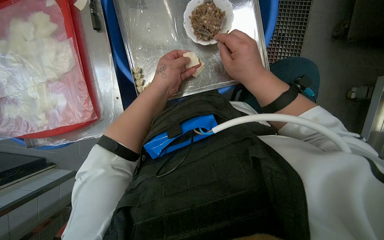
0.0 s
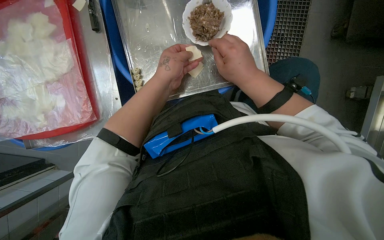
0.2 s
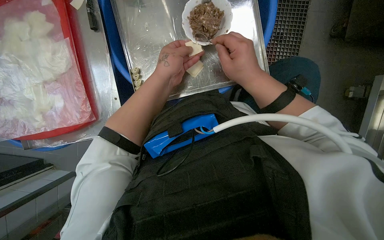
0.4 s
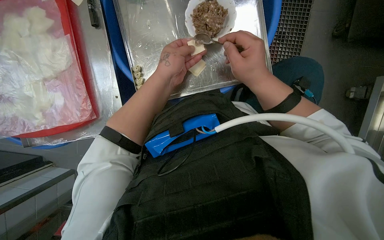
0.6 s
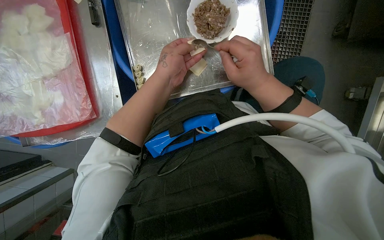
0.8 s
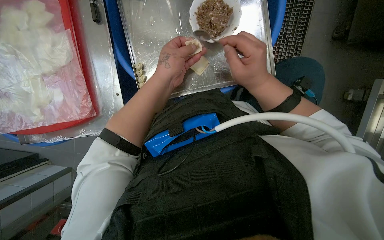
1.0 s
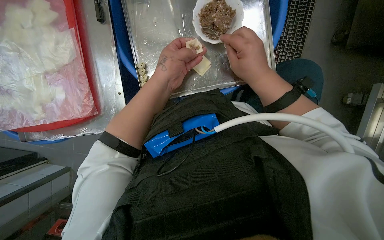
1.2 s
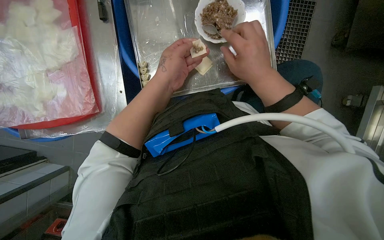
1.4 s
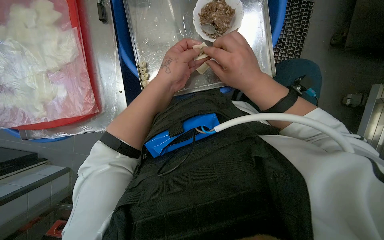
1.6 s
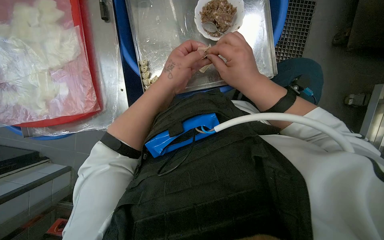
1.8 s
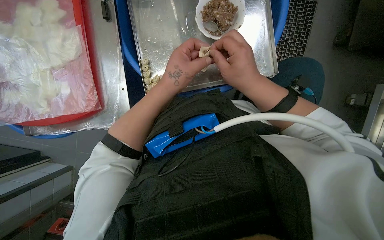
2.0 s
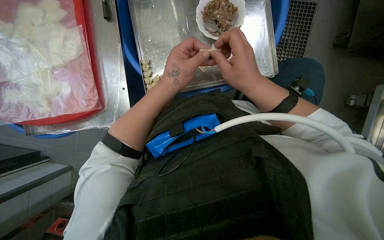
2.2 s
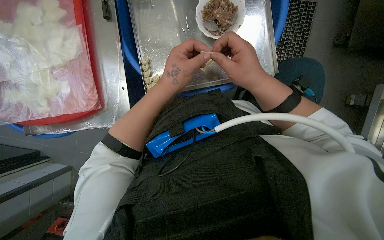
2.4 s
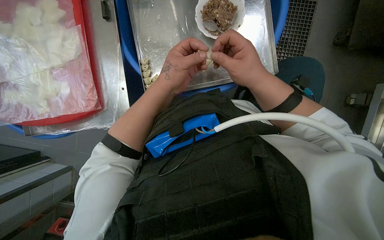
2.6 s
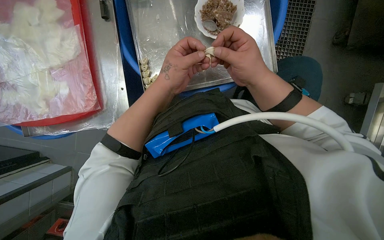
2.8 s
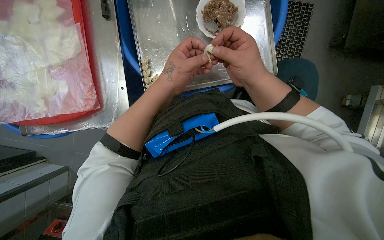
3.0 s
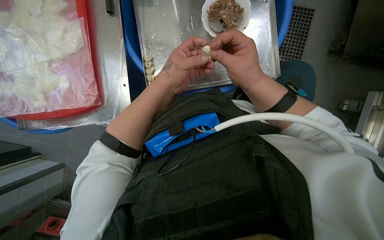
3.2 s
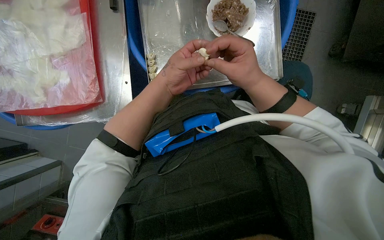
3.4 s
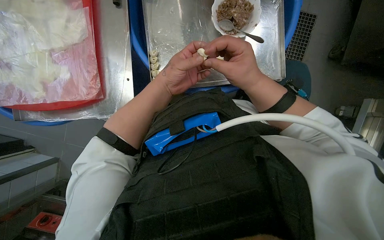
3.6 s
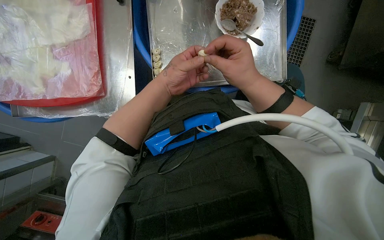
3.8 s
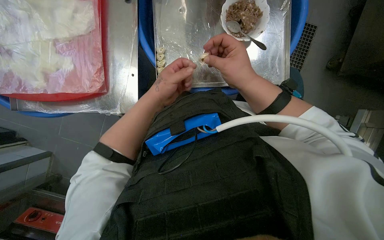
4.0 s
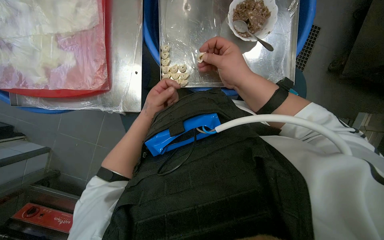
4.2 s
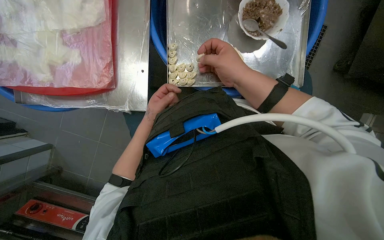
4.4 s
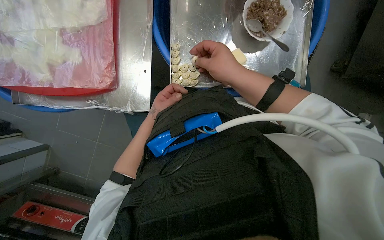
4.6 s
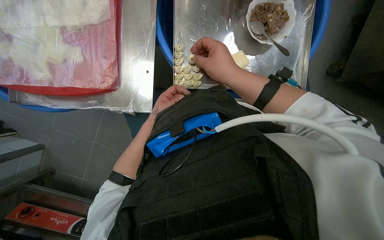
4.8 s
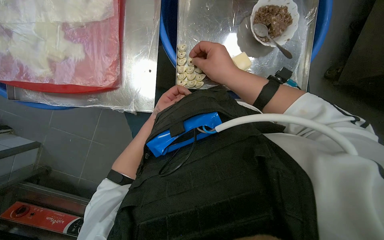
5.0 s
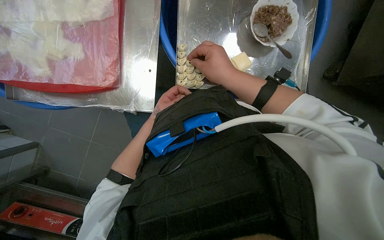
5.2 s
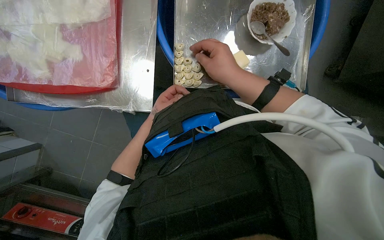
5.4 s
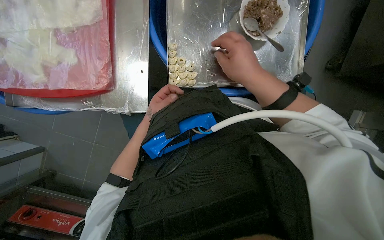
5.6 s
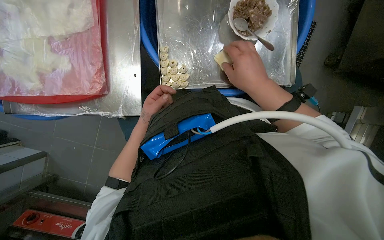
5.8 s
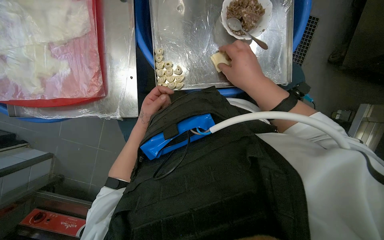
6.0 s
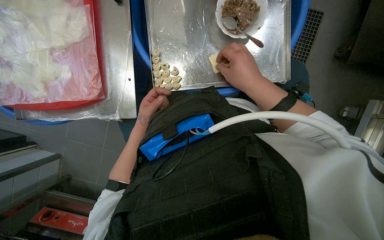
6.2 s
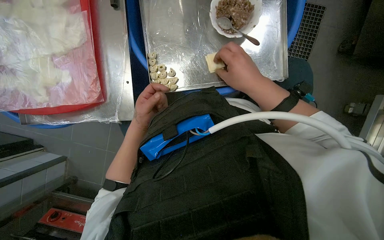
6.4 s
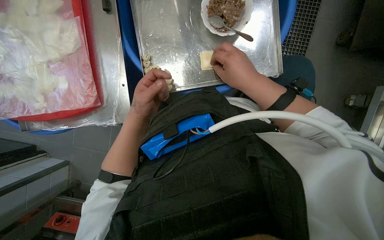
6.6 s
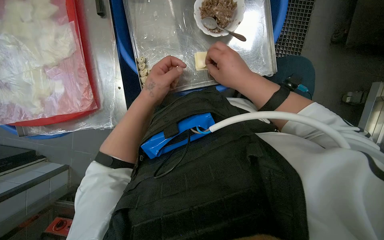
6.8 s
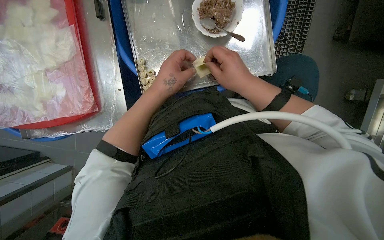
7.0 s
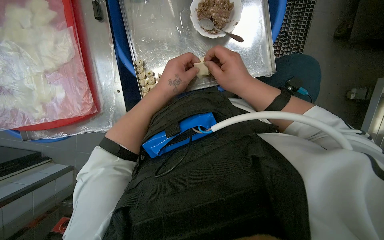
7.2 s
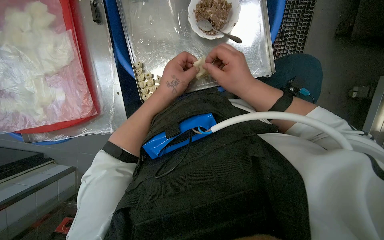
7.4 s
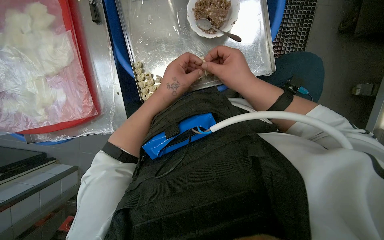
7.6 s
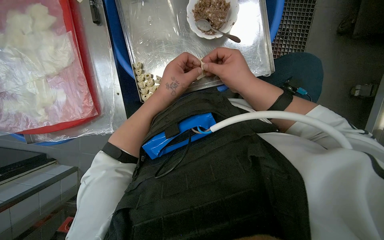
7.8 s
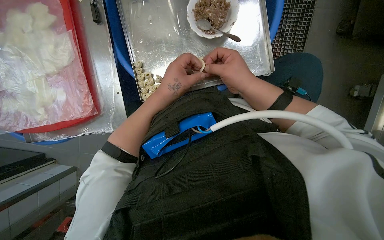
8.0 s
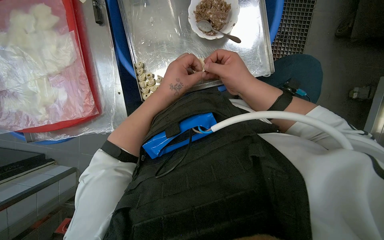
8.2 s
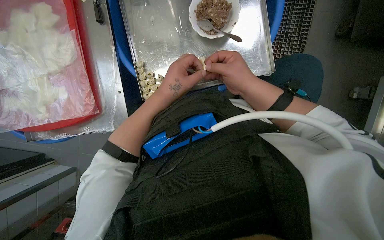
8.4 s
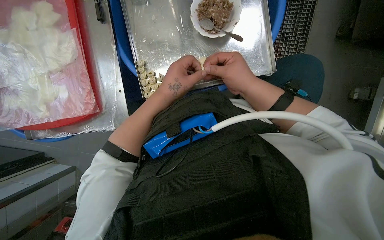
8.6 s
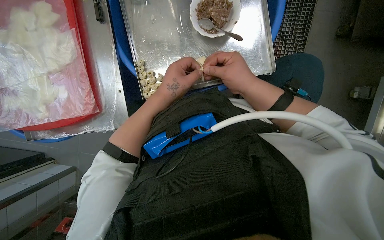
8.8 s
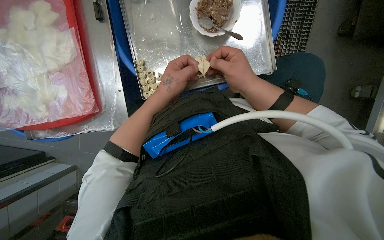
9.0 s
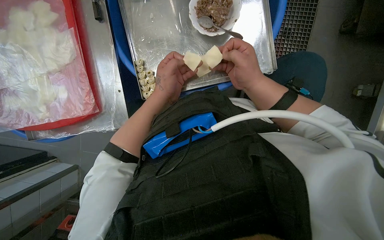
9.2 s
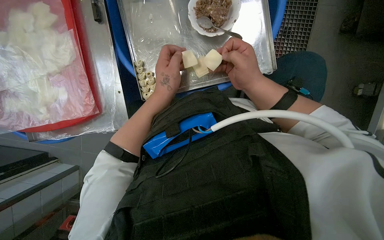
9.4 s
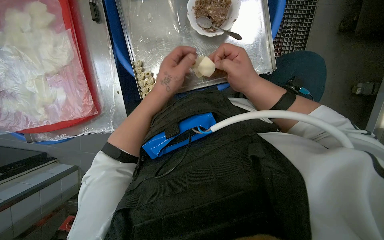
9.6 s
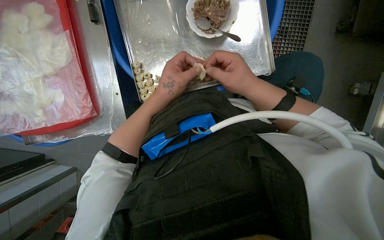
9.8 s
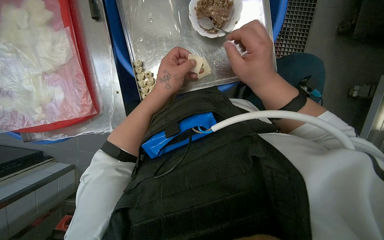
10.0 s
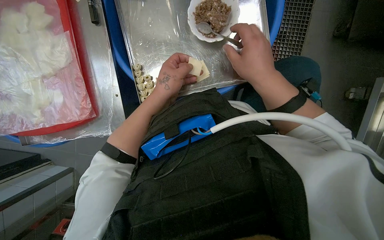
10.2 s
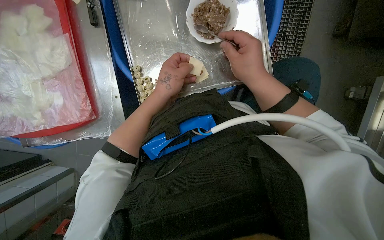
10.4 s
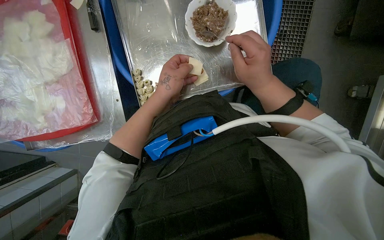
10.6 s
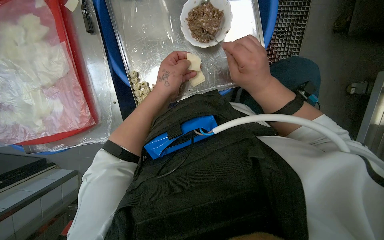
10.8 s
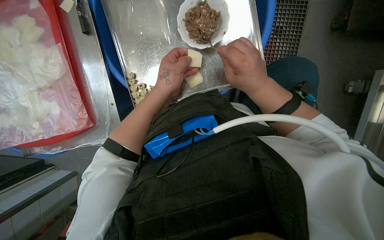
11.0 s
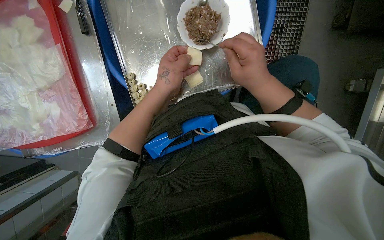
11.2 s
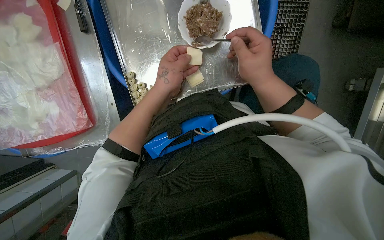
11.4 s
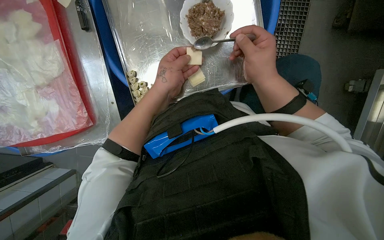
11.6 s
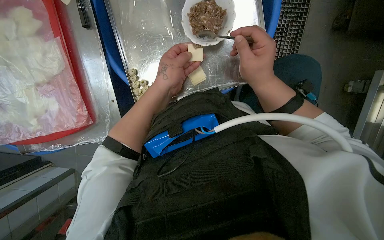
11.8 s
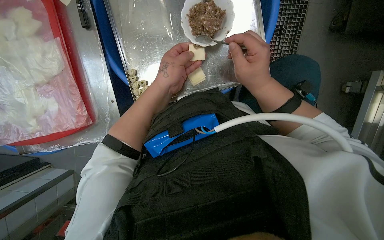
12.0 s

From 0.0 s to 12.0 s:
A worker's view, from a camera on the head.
Job: preparing food.
The whole recording: Making dumplings with meat filling. The worker picks up dough, fills it with meat, folds it, and places the finished dumpling on a tray.
From 0.0 s to 3.0 s: The hands stay close to where they were, moving slightly.
From 3.0 s to 4.4 s: The left hand goes approximately 25 cm farther from the camera, to the left and down the picture.
From 4.4 s to 6.0 s: The hands make small movements and keep their place.
From 6.0 s to 7.6 s: The left hand heads nearer to the camera, to the right and up the picture, covering roughly 20 cm.
From 7.6 s to 12.0 s: The hands make small movements and keep their place.

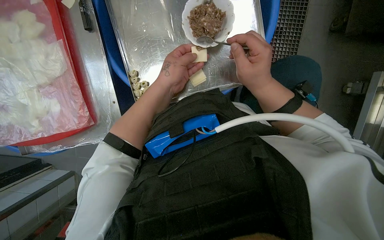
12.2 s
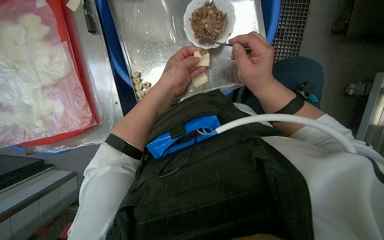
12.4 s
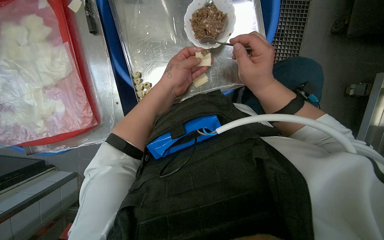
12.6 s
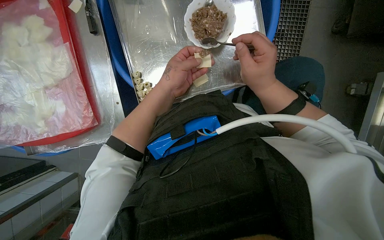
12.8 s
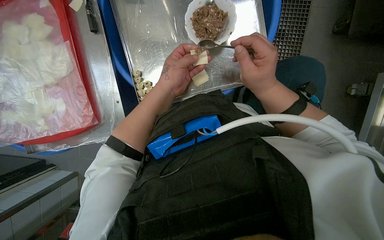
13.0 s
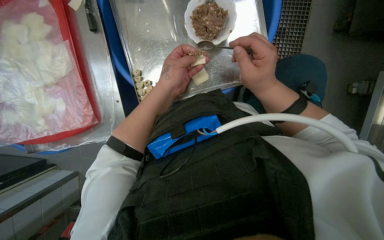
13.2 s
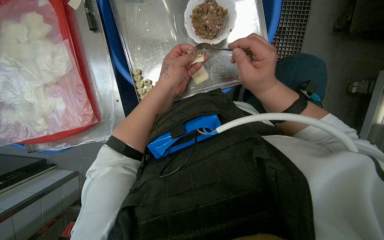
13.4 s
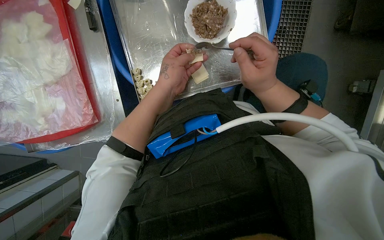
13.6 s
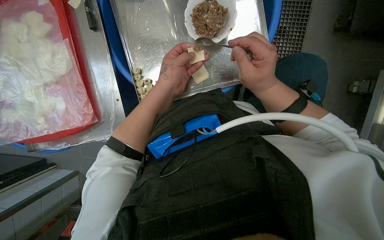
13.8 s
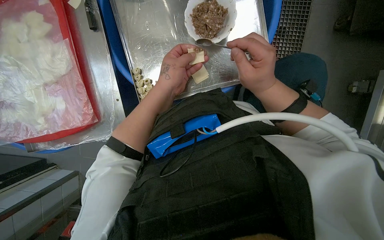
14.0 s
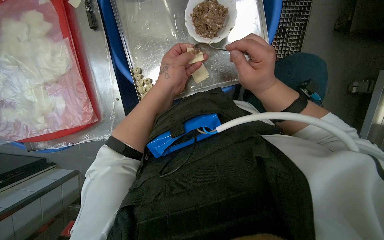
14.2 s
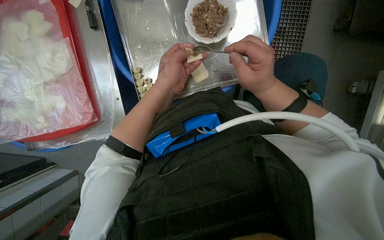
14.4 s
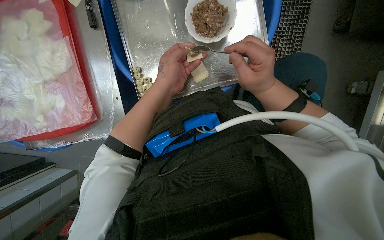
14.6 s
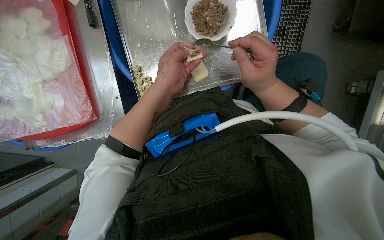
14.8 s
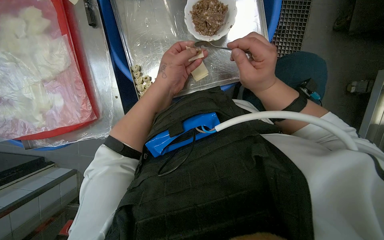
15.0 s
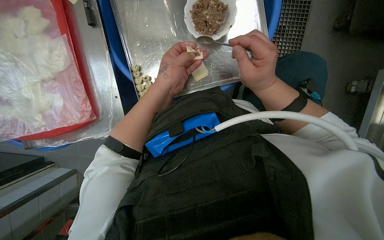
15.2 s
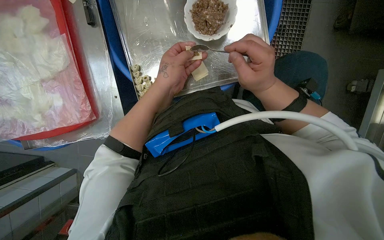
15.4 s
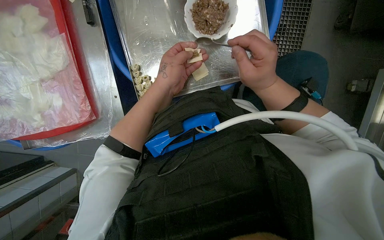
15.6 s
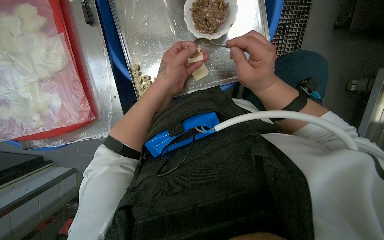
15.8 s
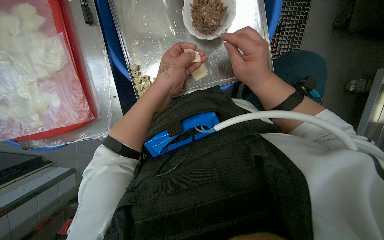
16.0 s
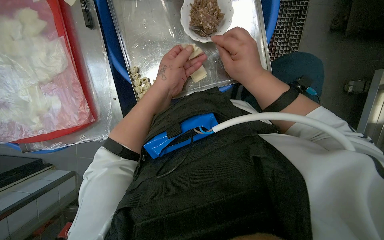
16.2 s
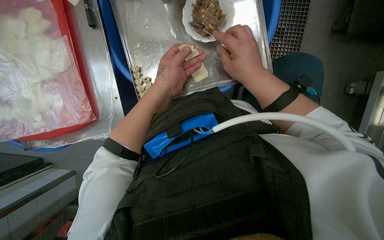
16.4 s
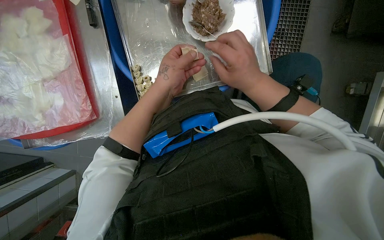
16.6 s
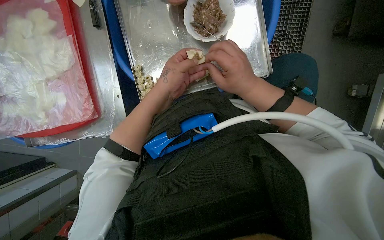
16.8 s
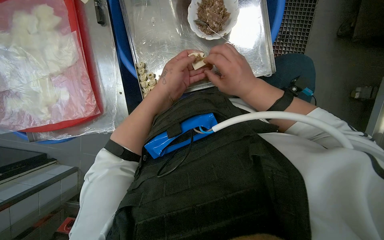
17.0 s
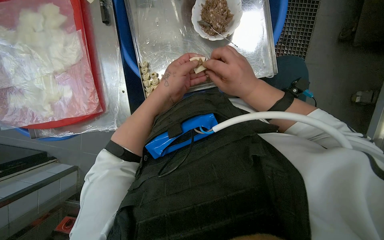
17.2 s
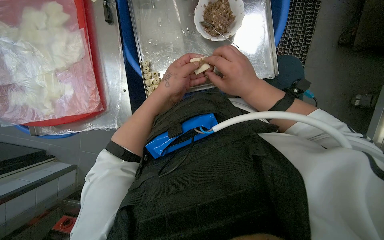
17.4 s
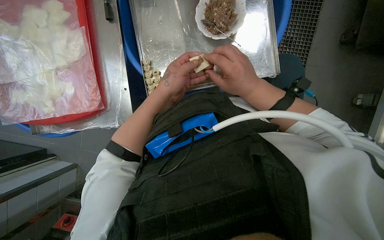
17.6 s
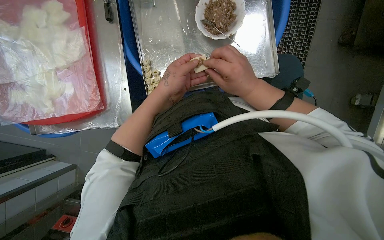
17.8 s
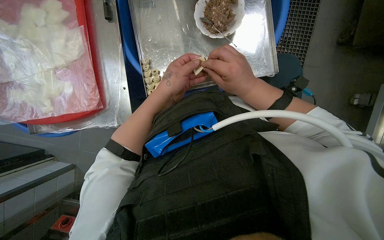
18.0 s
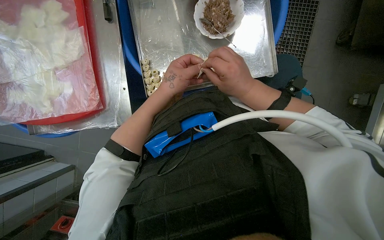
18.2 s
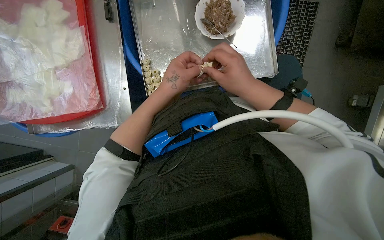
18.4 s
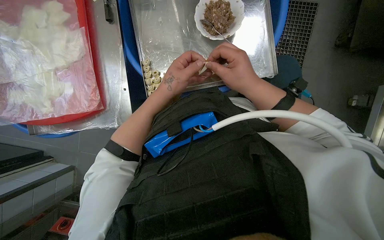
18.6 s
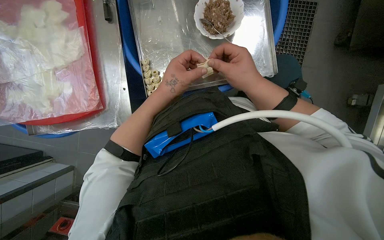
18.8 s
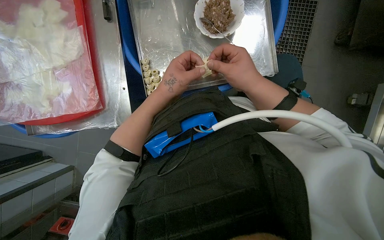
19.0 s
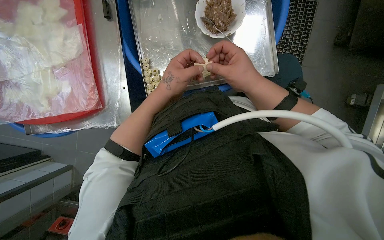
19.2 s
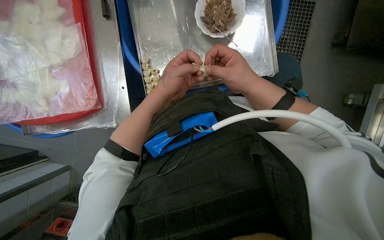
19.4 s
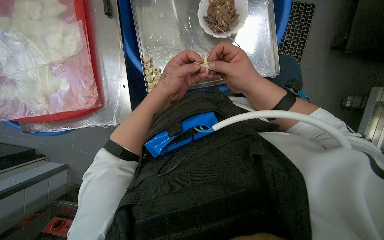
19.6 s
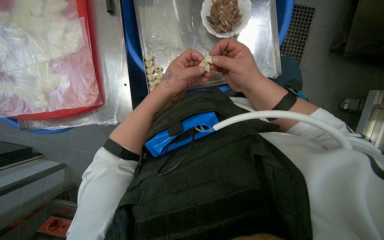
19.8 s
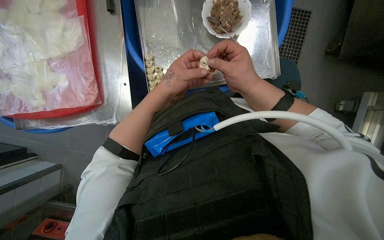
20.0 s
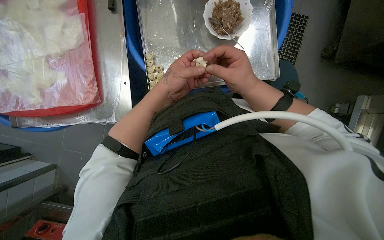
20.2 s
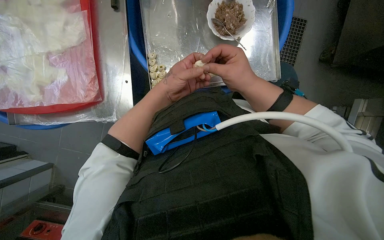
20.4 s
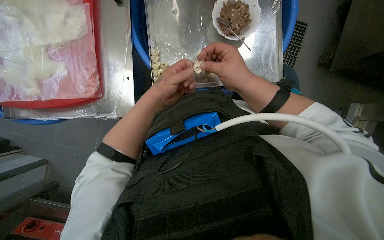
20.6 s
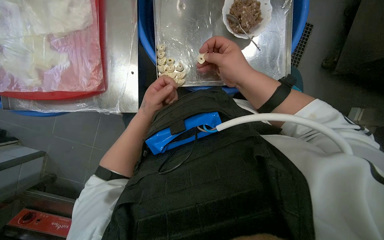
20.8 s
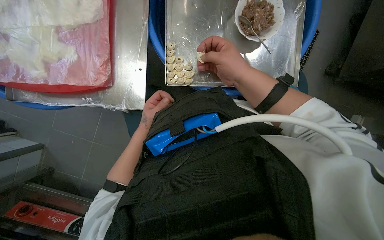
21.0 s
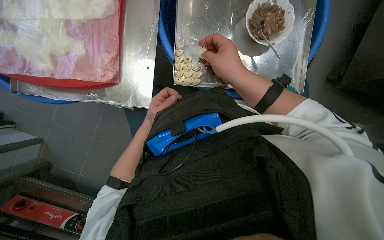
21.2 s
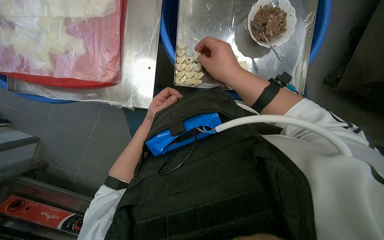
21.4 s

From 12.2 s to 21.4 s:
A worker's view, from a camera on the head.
Job: preparing food.
The whole recording: Making dumplings with meat filling. The worker picks up dough, fills it with meat, folds it, and places the finished dumpling on a tray.
From 12.2 s to 19.8 s: The hands stay close to where they were, moving slightly.
From 19.8 s to 21.4 s: The left hand moves farther from the camera, to the left and down the picture, some 20 cm.
